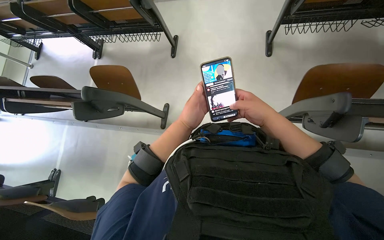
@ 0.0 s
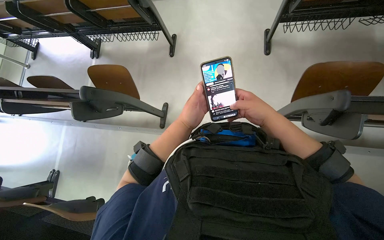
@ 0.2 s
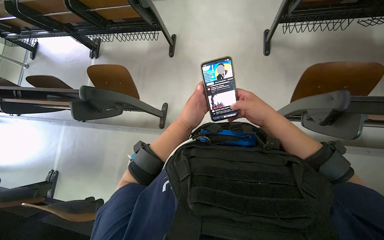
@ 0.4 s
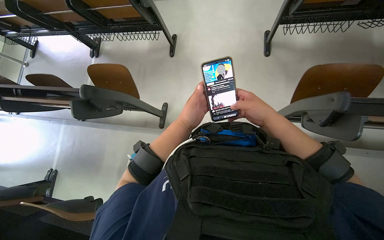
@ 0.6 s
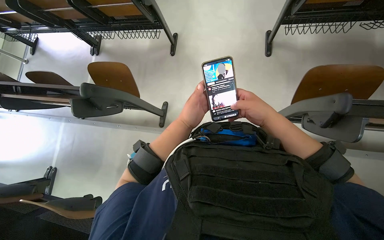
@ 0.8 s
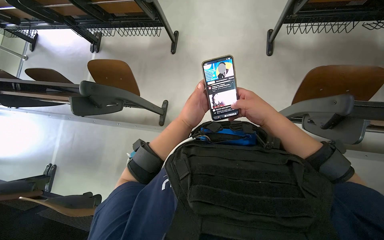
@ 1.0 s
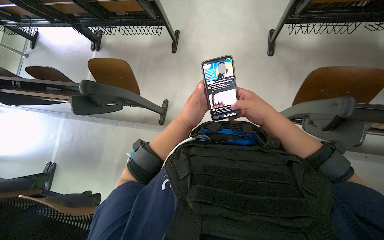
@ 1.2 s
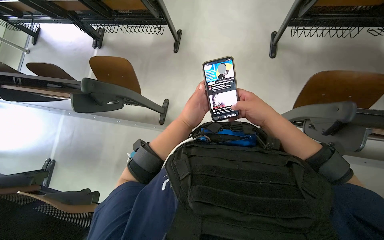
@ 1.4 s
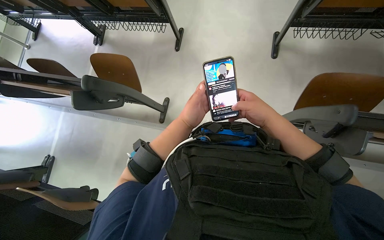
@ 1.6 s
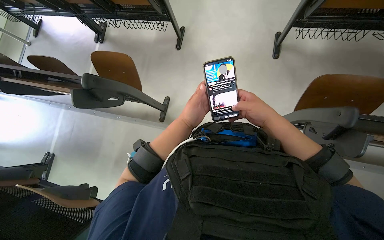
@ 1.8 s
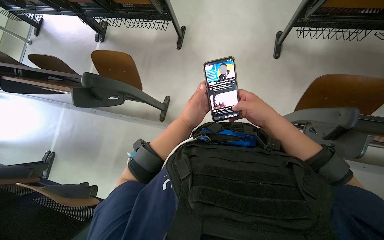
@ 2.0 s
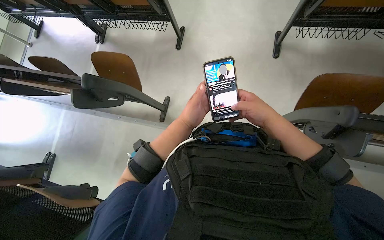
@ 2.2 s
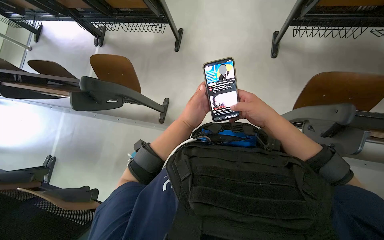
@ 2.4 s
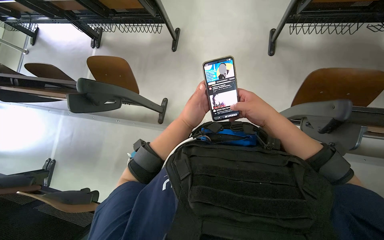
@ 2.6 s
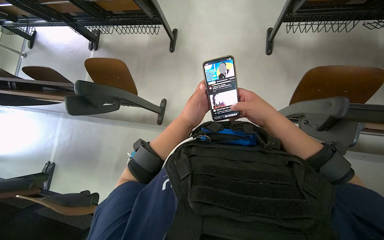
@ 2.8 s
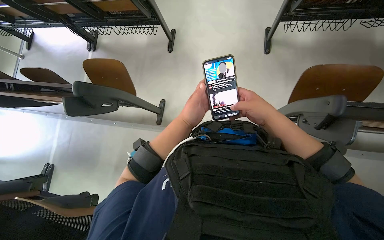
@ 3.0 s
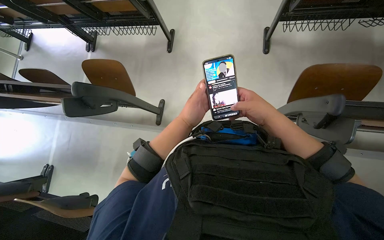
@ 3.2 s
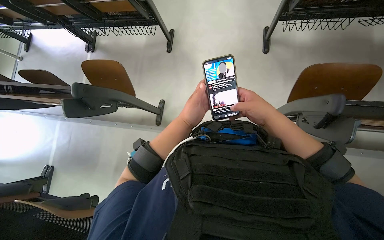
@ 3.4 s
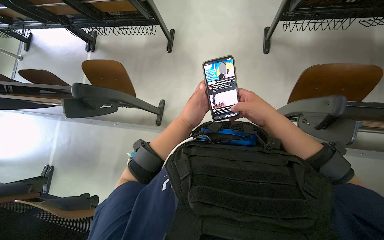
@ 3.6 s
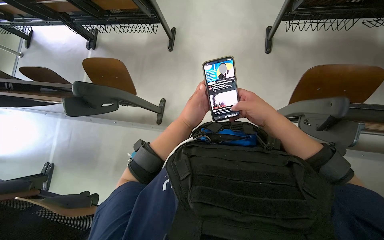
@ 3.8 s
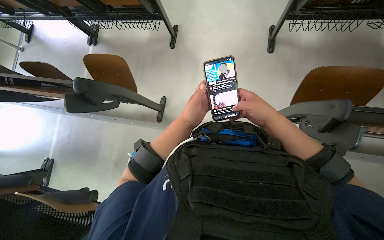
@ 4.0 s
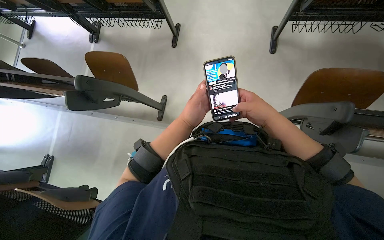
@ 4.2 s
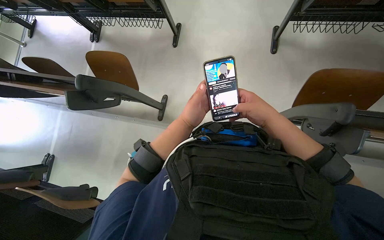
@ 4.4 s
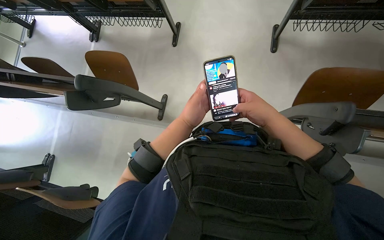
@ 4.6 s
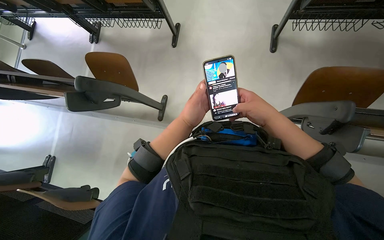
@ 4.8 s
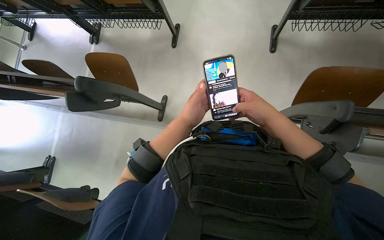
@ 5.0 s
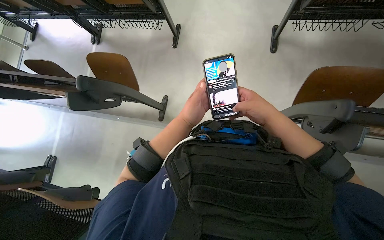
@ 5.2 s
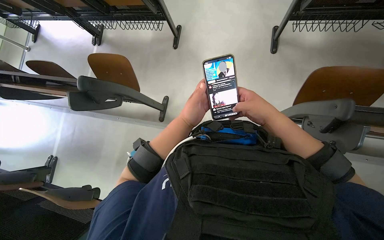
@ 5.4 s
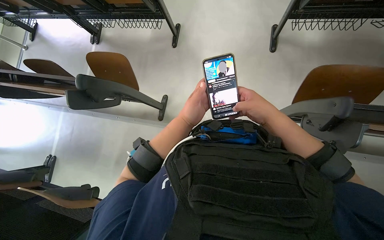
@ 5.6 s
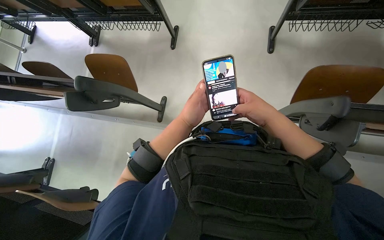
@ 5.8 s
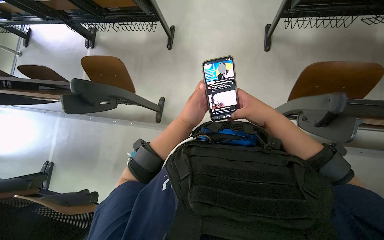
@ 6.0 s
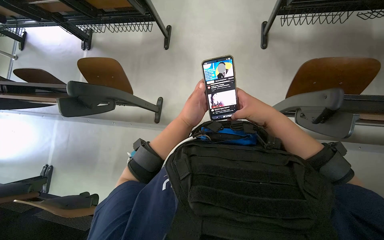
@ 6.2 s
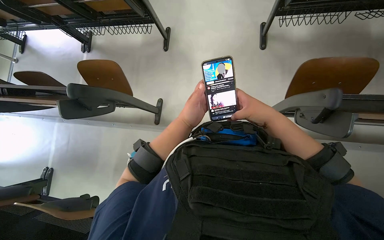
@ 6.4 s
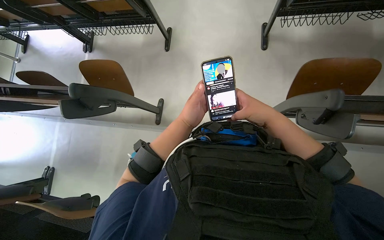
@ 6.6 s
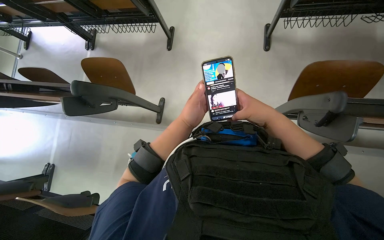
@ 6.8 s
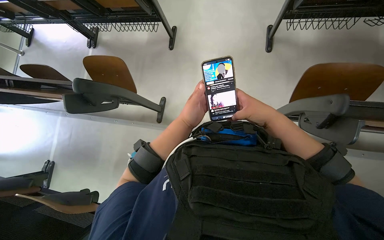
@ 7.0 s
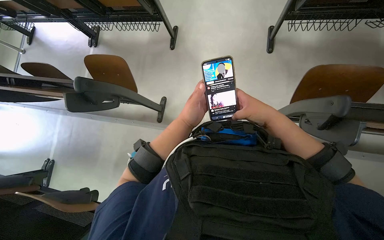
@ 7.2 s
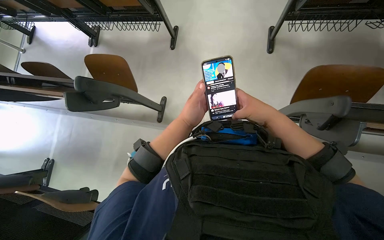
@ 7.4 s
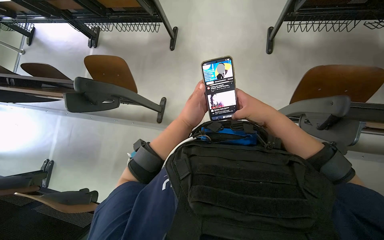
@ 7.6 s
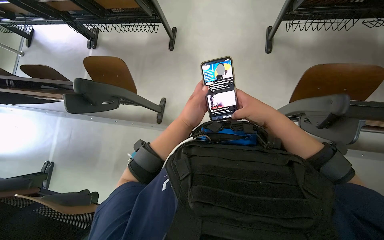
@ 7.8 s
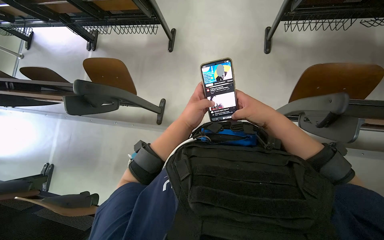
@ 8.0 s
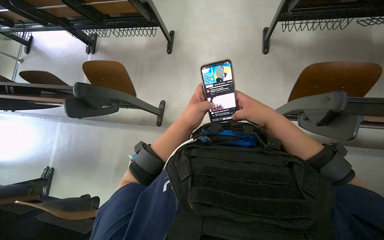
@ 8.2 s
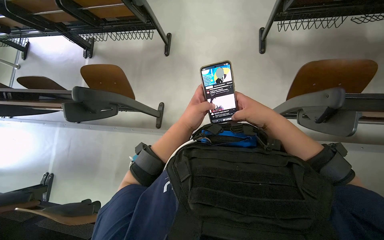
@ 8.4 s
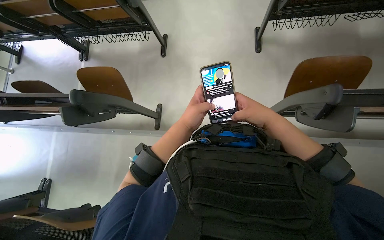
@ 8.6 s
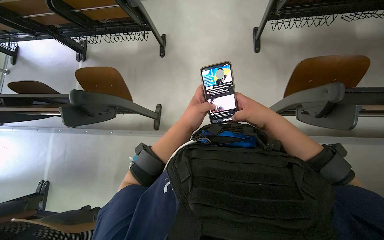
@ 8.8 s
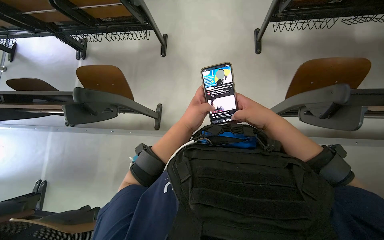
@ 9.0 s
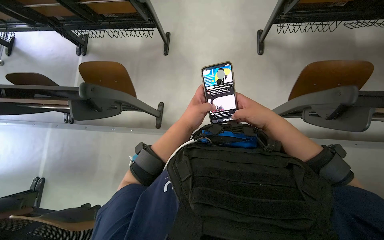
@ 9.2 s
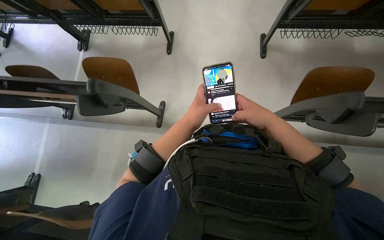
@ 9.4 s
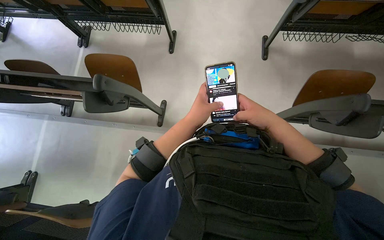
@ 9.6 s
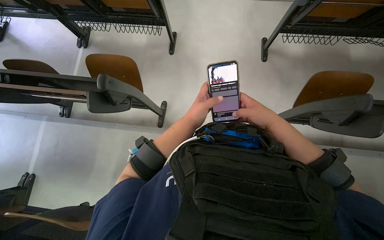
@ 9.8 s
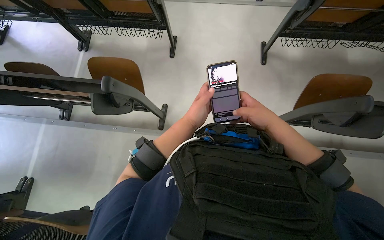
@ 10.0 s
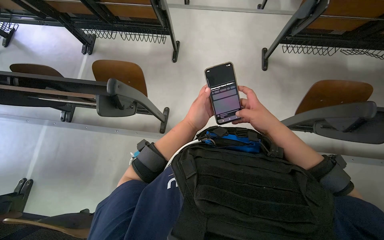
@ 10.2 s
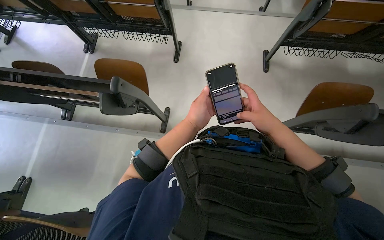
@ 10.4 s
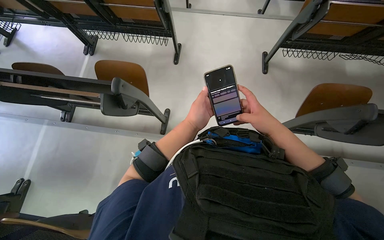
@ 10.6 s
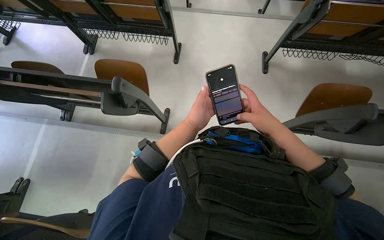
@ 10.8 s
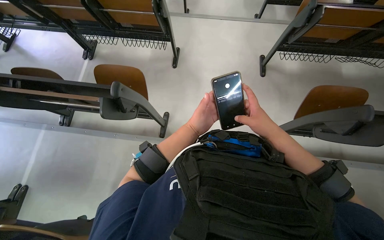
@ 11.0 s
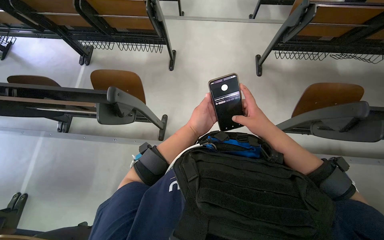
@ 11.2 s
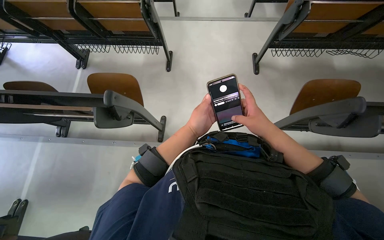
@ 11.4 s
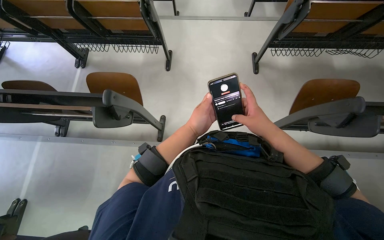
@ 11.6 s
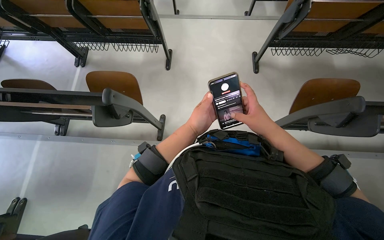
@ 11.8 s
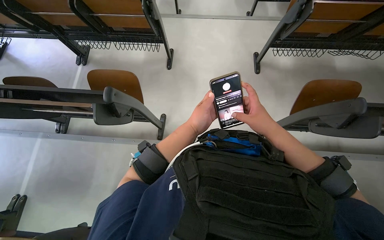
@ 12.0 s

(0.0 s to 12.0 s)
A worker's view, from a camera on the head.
Job: organizing items.
The whole recording: Arranging classroom furniture. The worker continues to fold up desks and chairs in the classroom.
0.0 s - 12.0 s: The hands are busy where they are.

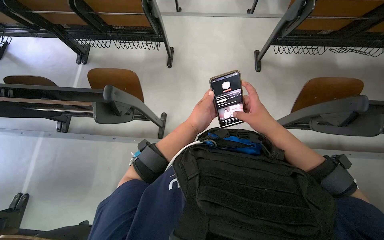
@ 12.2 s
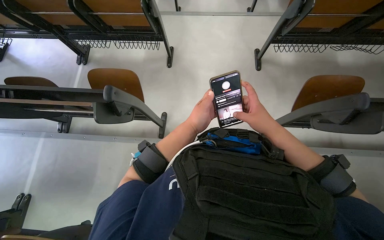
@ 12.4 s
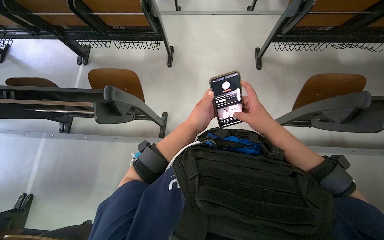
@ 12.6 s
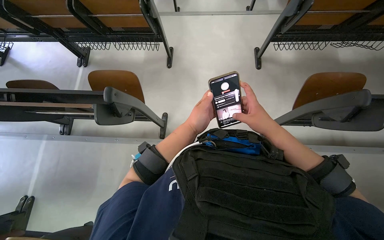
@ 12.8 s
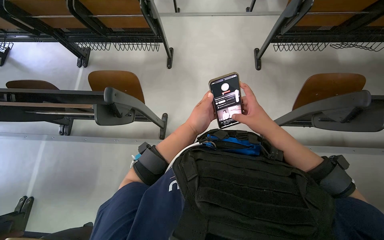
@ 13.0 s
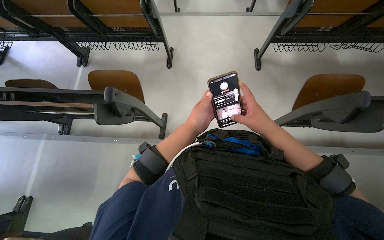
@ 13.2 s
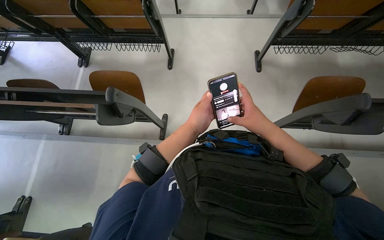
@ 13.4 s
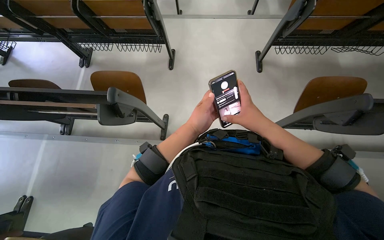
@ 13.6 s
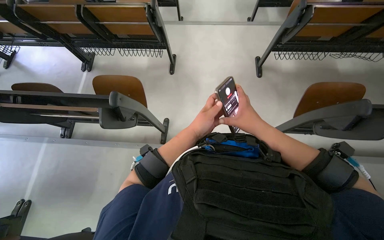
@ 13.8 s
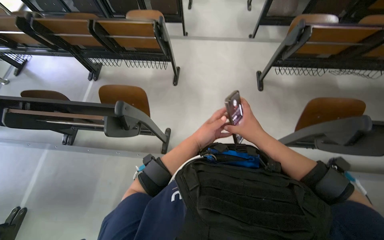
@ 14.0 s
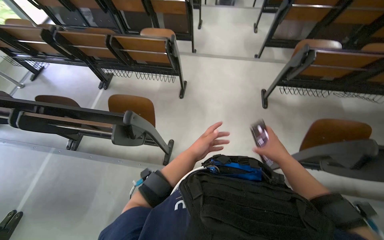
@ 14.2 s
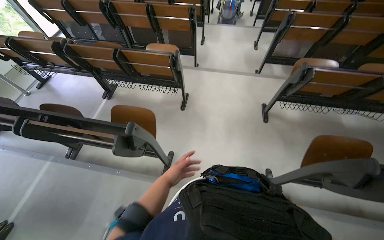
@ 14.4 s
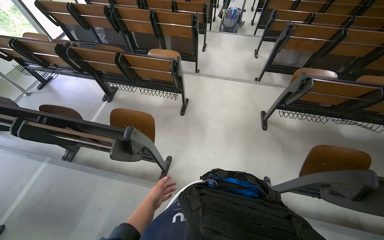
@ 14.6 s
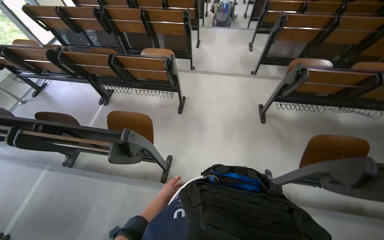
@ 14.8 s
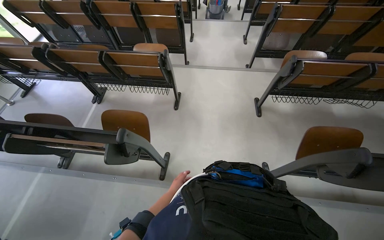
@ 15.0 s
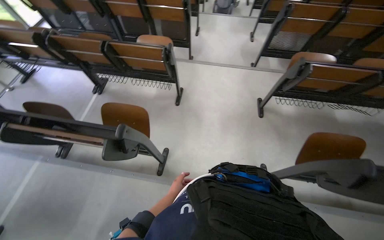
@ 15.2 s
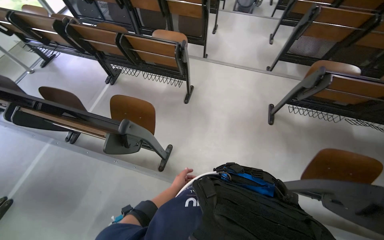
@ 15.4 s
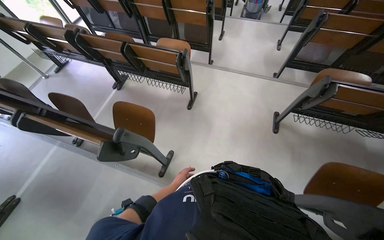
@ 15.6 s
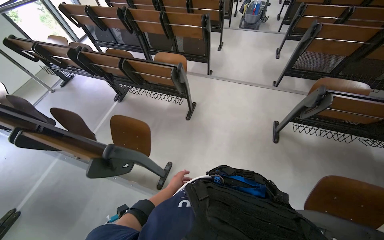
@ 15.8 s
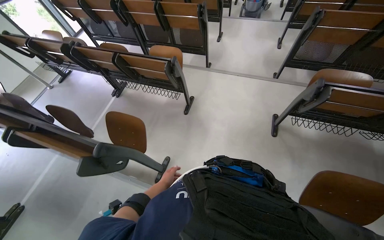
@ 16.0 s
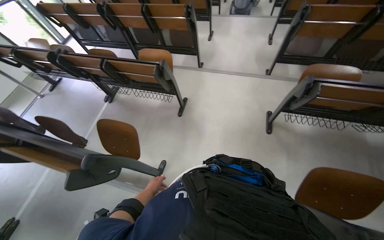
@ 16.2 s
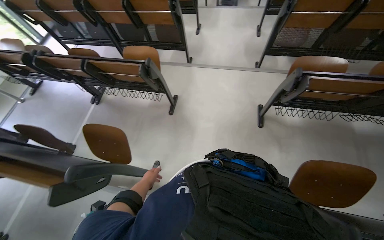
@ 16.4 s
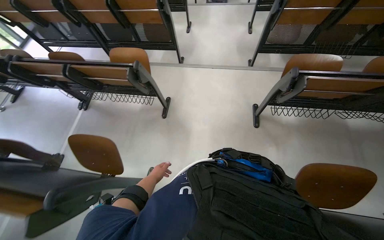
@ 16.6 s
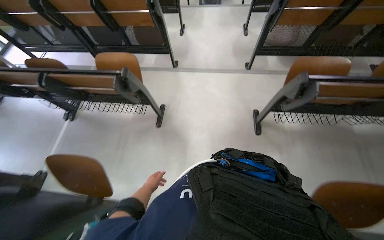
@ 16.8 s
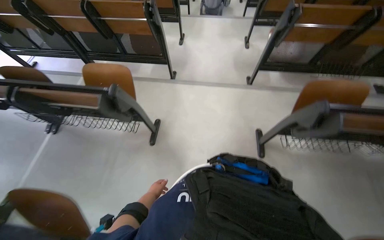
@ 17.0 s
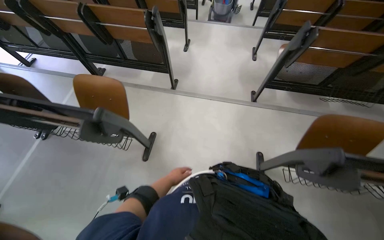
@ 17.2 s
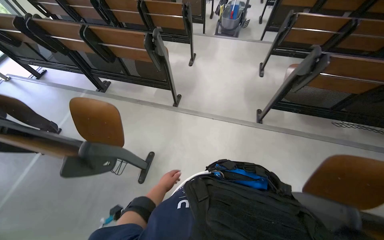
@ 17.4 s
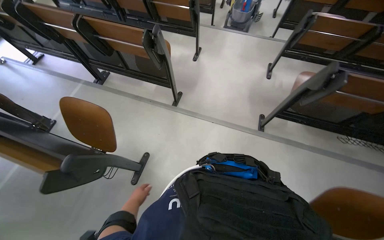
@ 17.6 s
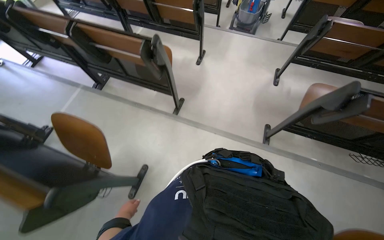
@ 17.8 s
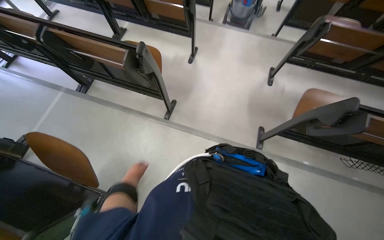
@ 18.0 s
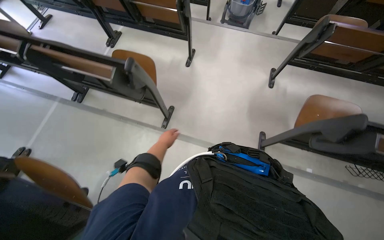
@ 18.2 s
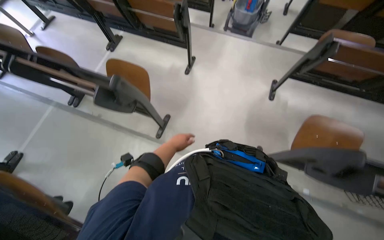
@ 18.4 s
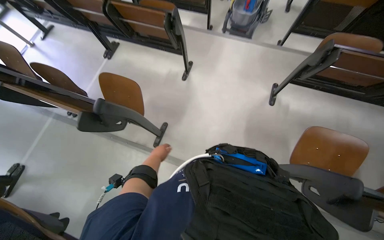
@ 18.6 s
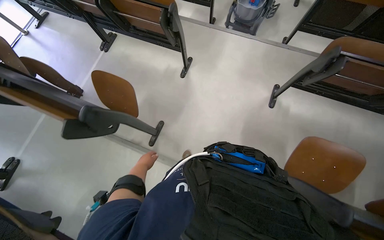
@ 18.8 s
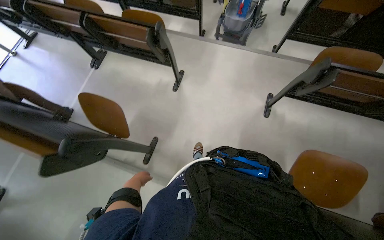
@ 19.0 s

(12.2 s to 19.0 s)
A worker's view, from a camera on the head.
Job: organizing items.
The whole recording: Arranging classroom furniture. The worker continues to fold up desks and chairs in the classroom.
12.2 s - 13.6 s: The hands are busy where they are.
13.6 s - 15.0 s: The view tilts some 15 degrees upward. The left hand heads farther from the camera, down the picture and to the left, covering about 20 cm.
16.2 s - 17.6 s: The camera is carried about 90 cm.
17.6 s - 19.0 s: The wearer moves some 90 cm.
